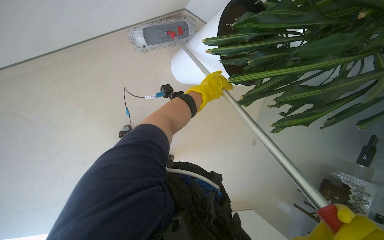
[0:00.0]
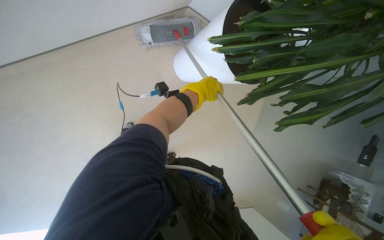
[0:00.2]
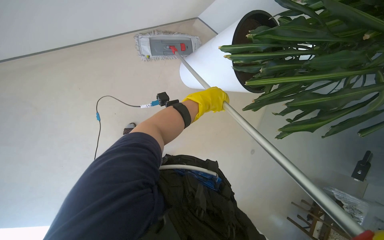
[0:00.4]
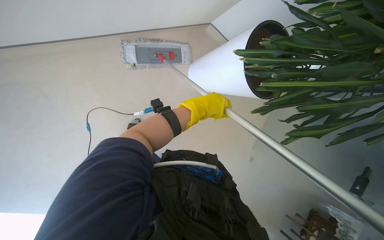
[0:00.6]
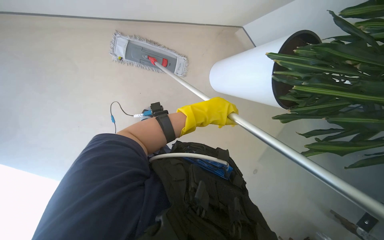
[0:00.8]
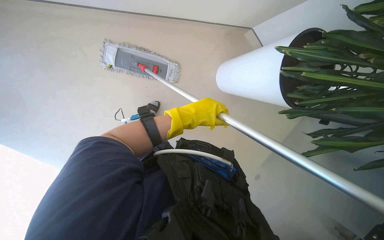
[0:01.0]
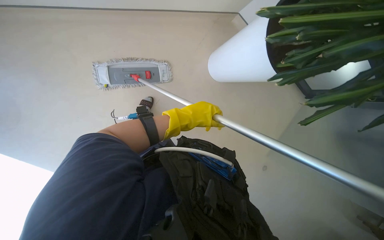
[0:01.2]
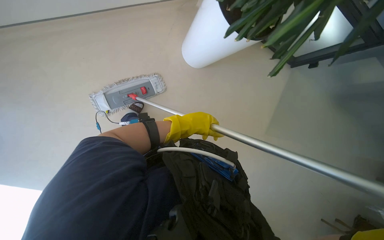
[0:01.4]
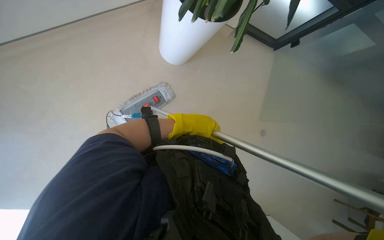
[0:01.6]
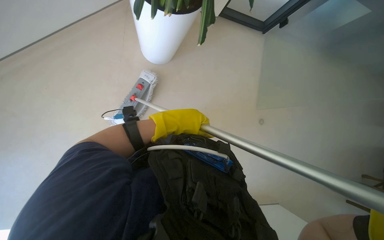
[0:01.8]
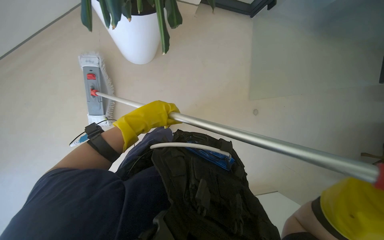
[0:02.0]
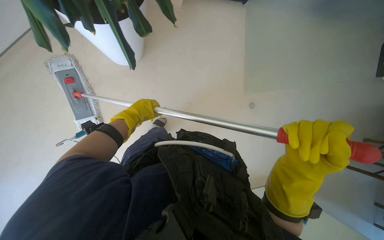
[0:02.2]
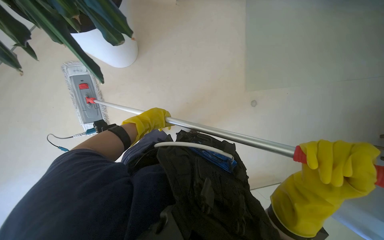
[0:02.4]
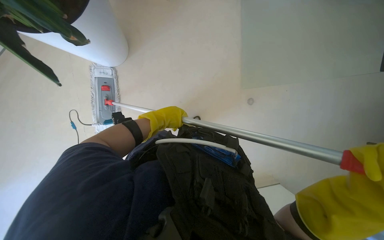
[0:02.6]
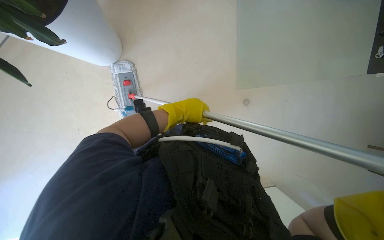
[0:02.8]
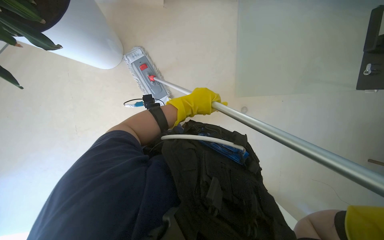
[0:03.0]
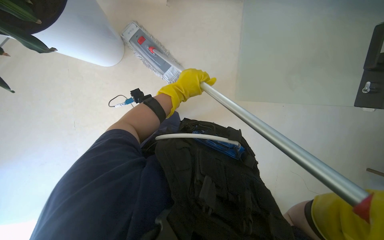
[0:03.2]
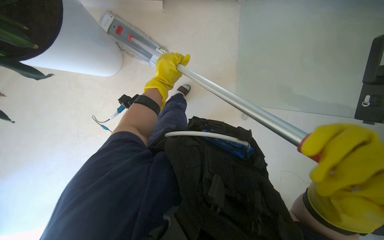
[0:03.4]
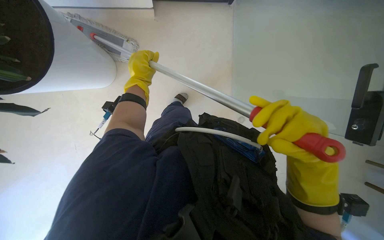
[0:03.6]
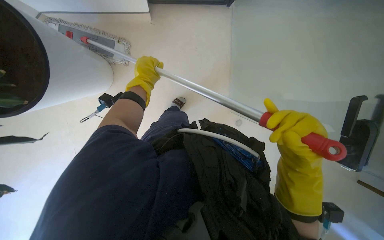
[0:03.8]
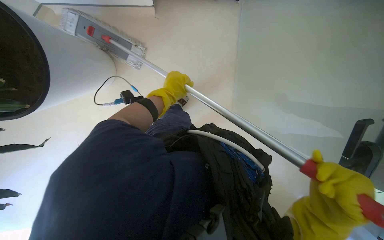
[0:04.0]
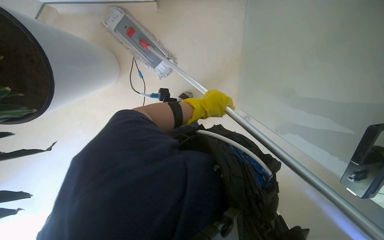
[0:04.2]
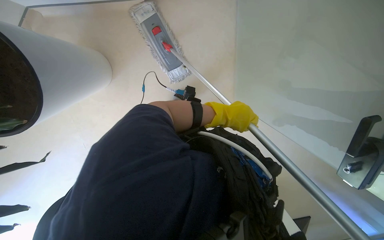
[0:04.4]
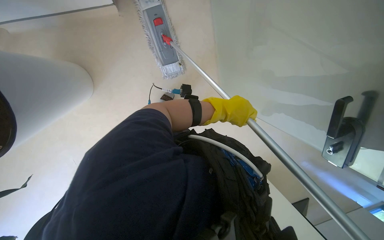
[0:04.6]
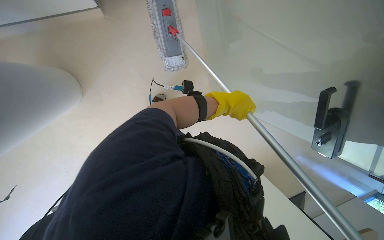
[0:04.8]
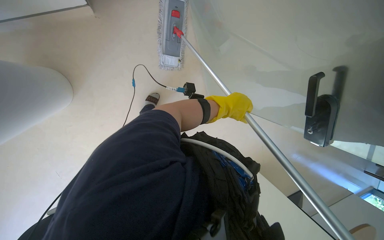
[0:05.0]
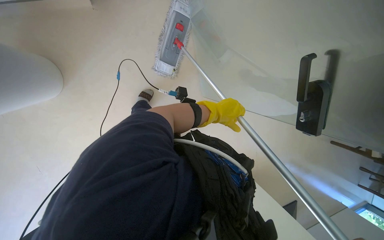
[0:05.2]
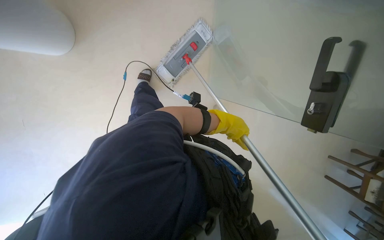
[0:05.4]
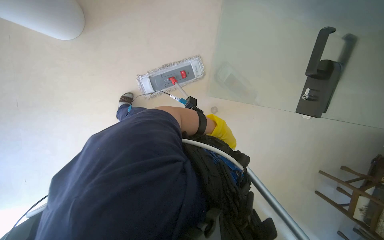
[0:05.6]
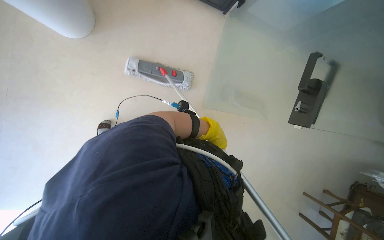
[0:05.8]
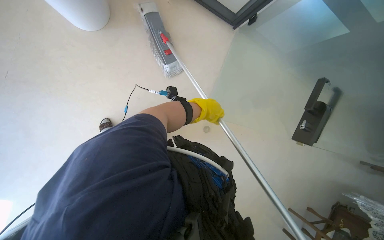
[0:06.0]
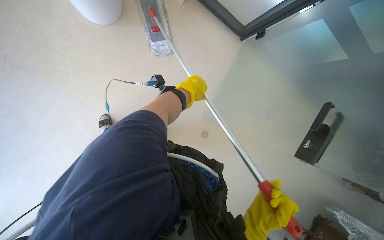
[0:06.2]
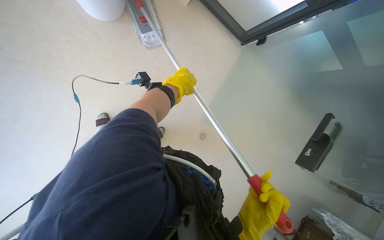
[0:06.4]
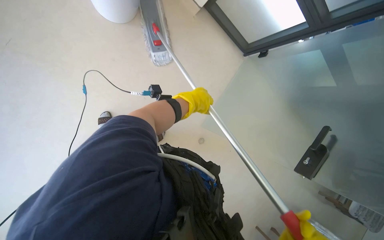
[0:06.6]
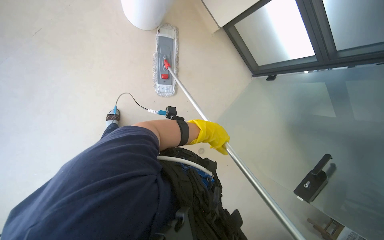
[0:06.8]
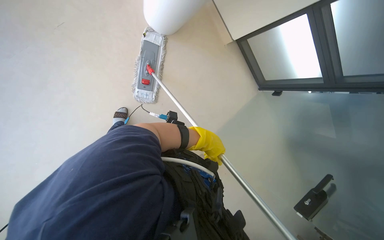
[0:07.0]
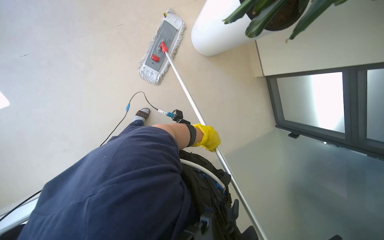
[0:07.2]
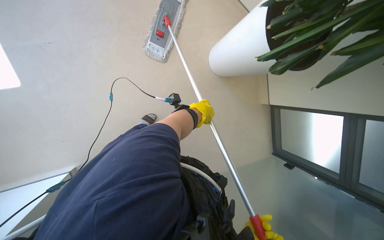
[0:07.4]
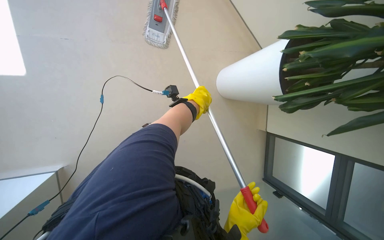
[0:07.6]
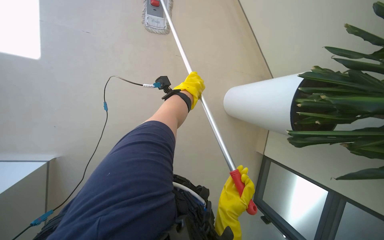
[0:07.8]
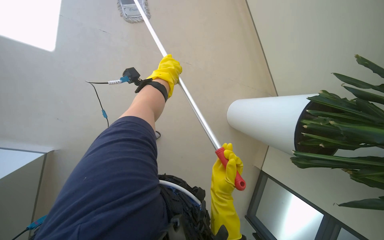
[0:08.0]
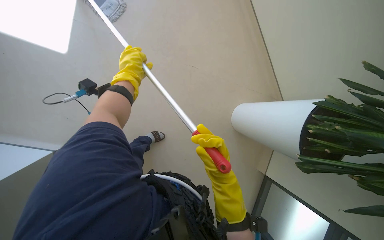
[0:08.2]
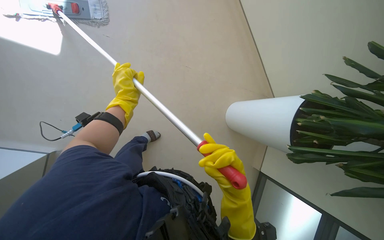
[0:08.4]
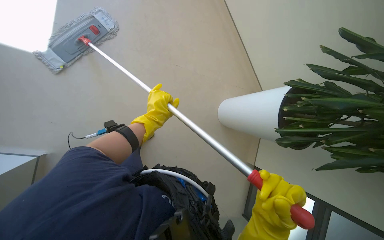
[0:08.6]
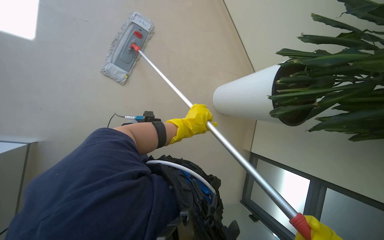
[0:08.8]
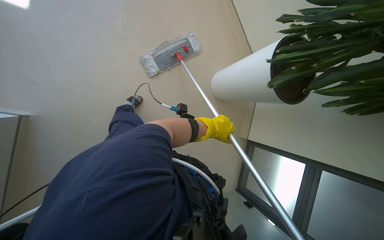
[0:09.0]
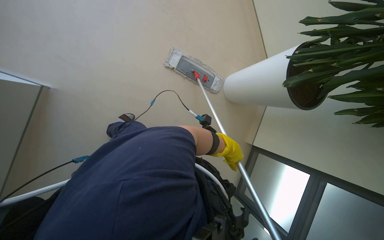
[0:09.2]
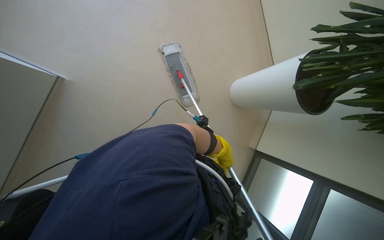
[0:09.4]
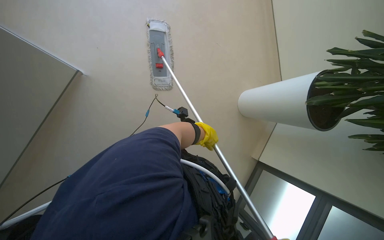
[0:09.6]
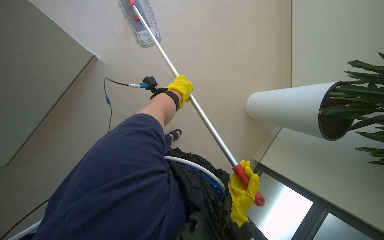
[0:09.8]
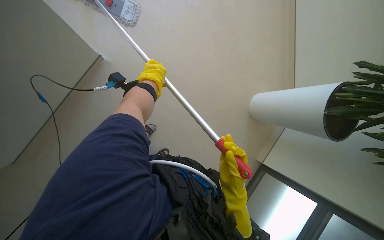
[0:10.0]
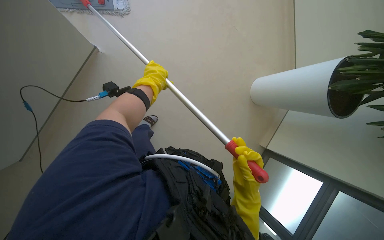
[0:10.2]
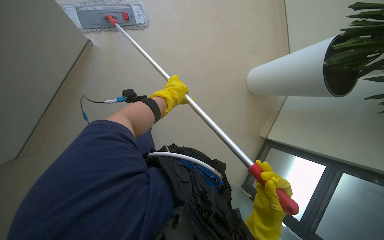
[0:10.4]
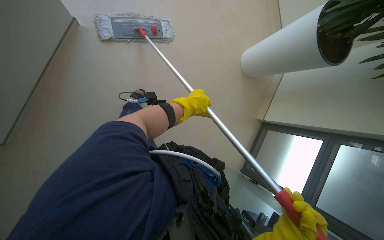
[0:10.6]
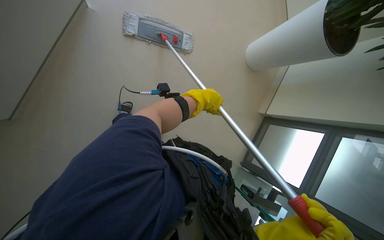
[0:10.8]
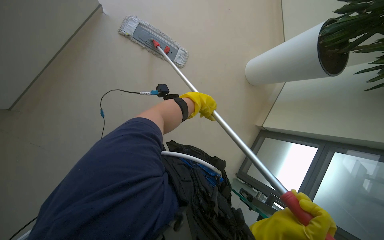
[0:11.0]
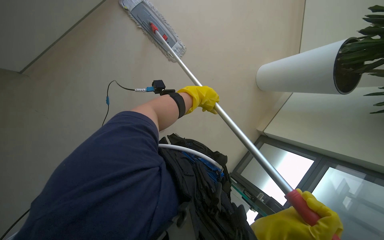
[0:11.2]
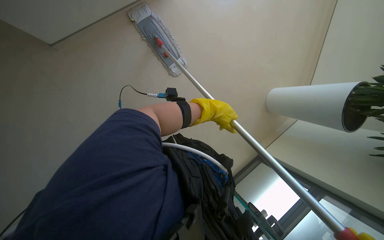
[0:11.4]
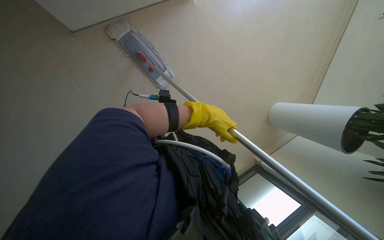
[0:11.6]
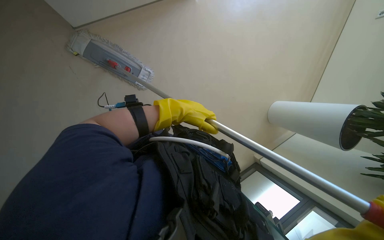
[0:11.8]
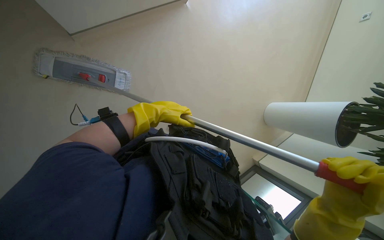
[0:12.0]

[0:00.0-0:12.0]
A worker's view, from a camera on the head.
Job: wiping surfaces.
The whole recording: Mopping high walls and ceilings. The worker uses a mop to clean high walls and ceiling surfaces.
0:00.0 to 0:01.6: The camera sweeps to the left, by about 20 degrees.
0:01.6 to 0:03.0: The camera sweeps to the left, by roughly 15 degrees. The left hand goes to the left and returns, some 15 cm each way.
0:04.4 to 0:06.0: The camera pitches upward, by about 10 degrees.
0:06.0 to 0:07.6: The wearer moves about 90 cm. The scene rotates clockwise by about 50 degrees.
0:07.6 to 0:09.0: The left hand travels down the picture by approximately 20 cm, and goes to the left and returns, roughly 25 cm each way.
0:09.0 to 0:10.4: The left hand travels to the left by roughly 50 cm.
0:10.4 to 0:12.0: The view tilts about 20 degrees upward.

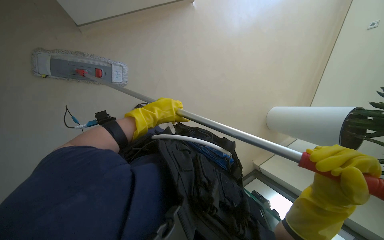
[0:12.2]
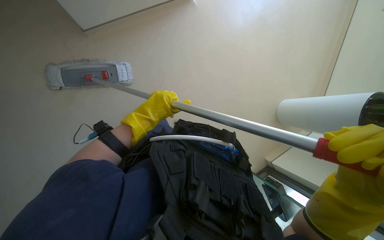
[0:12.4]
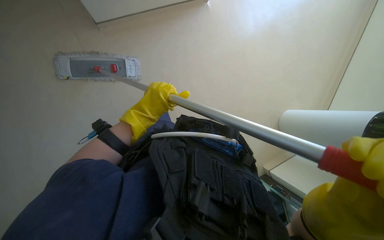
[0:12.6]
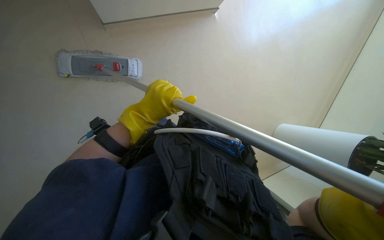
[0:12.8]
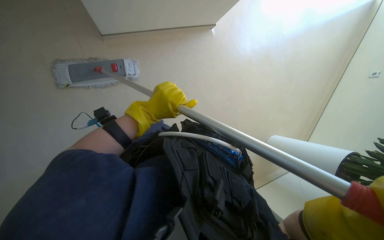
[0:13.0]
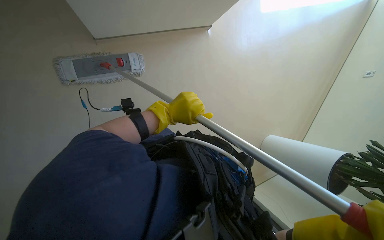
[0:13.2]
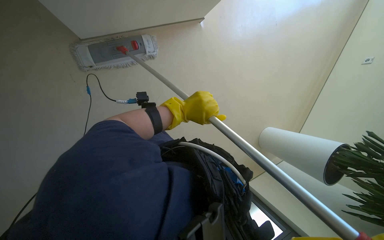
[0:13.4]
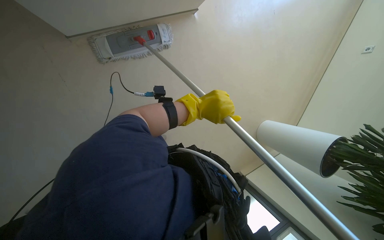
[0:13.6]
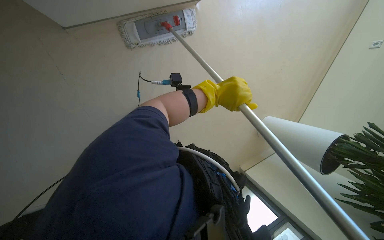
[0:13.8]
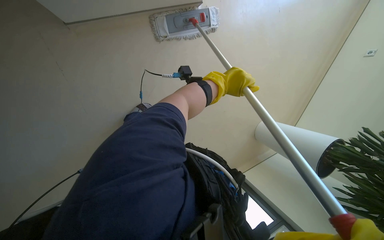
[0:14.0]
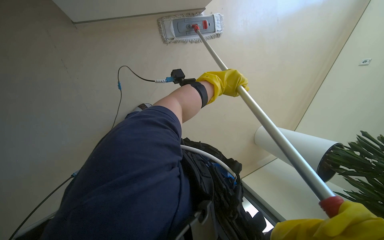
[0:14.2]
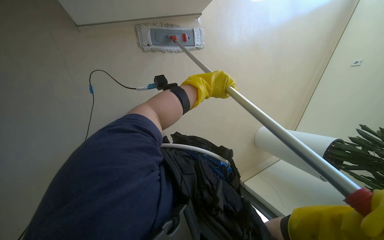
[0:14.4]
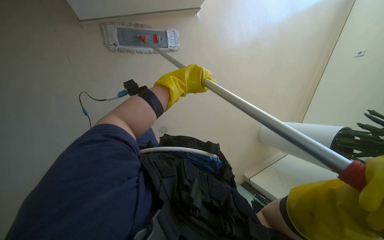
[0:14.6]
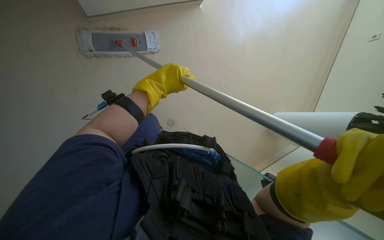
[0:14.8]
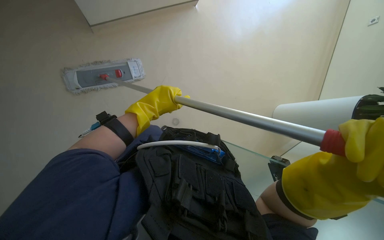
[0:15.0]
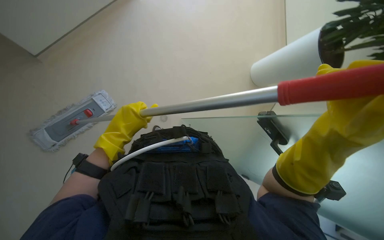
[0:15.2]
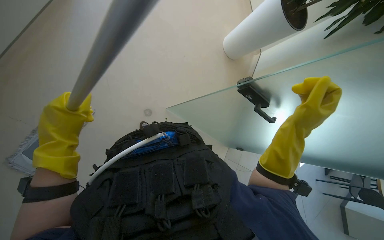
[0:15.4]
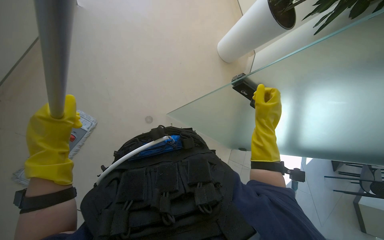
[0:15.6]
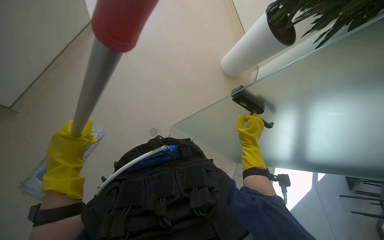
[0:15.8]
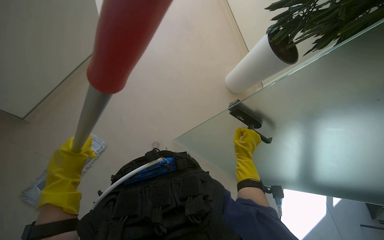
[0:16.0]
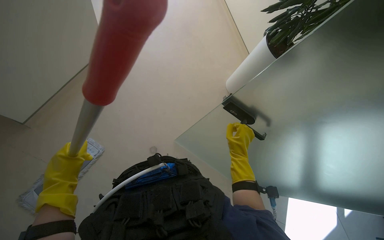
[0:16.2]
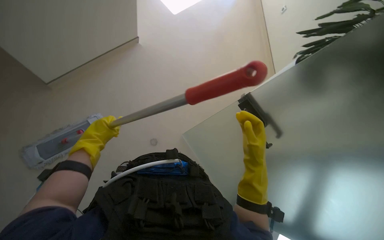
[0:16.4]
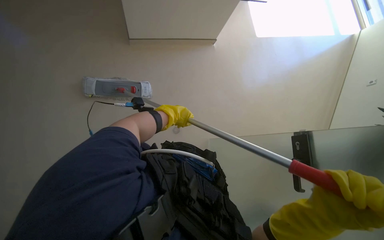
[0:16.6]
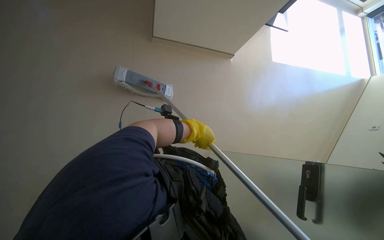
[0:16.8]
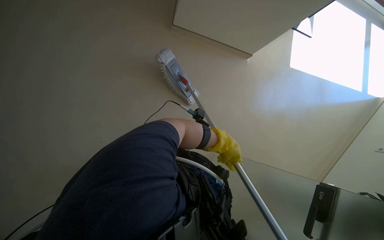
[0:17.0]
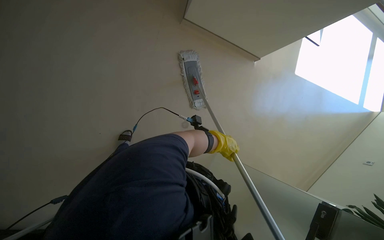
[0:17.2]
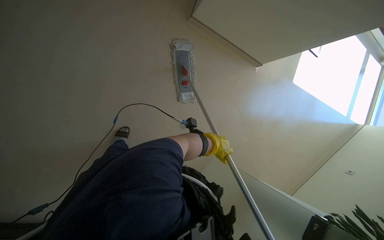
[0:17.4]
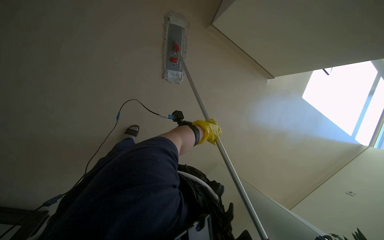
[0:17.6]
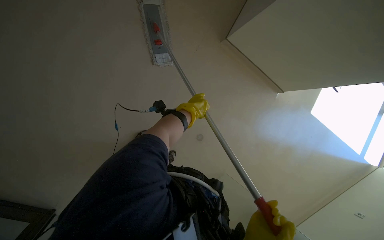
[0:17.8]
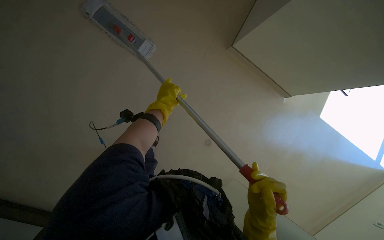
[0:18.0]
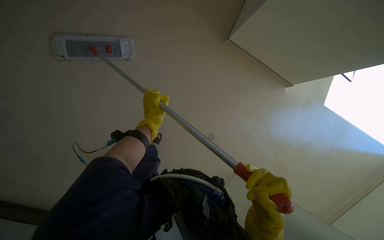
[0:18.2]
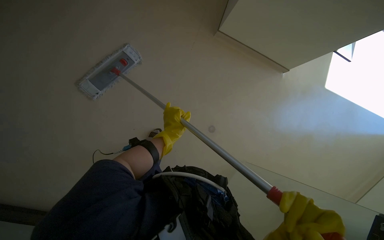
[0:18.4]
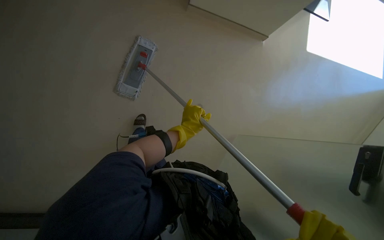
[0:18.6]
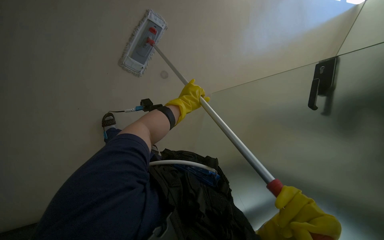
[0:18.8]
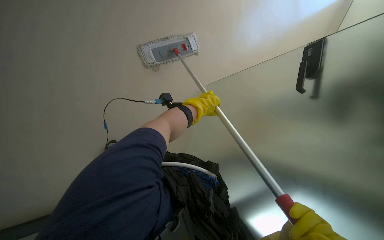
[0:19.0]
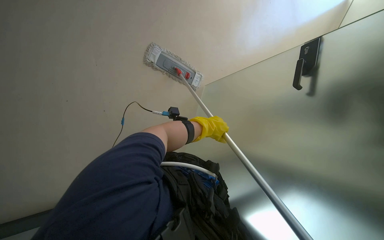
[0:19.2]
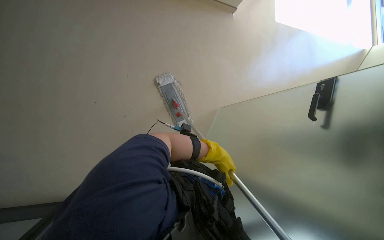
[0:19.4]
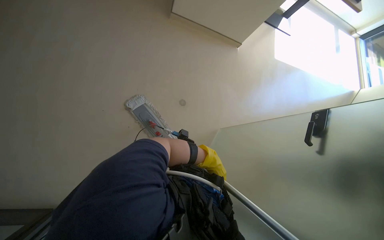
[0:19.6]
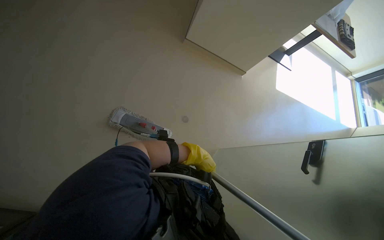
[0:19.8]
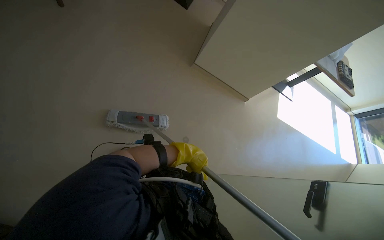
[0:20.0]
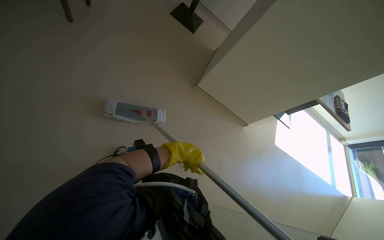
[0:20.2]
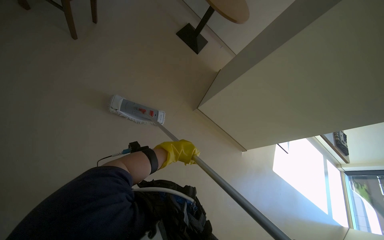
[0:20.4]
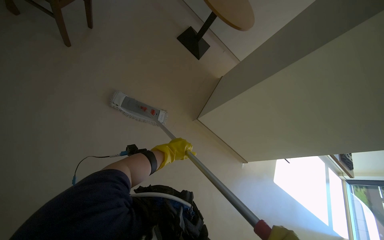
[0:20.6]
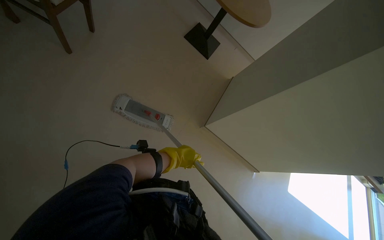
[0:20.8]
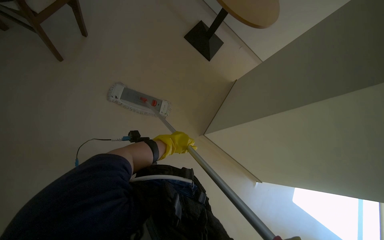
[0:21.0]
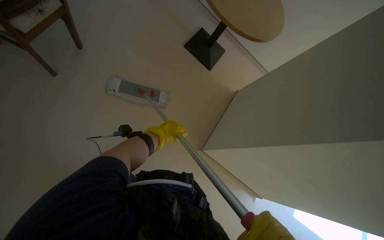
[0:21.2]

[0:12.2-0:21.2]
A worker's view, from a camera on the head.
Job: wiping surfaces.
The whole recording: Mopping high walls and ceilings. The worker uses a mop to clean high walls and ceiling surfaces.
0:12.2 to 0:13.8: The view tilts about 15 degrees downward.
0:13.8 to 0:15.2: The left hand moves nearer to the camera and to the left, some 30 cm.
0:16.6 to 0:18.2: The wearer moves approximately 60 cm. The scene rotates clockwise by some 30 degrees.
0:18.2 to 0:19.8: The camera pitches upward, by some 20 degrees. The scene rotates clockwise by some 30 degrees.
0:19.8 to 0:21.2: The view tilts roughly 25 degrees upward.
